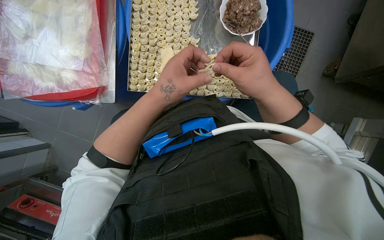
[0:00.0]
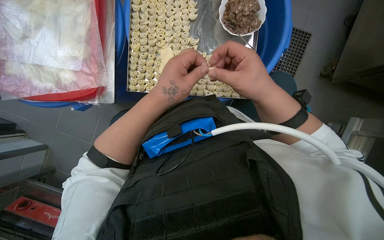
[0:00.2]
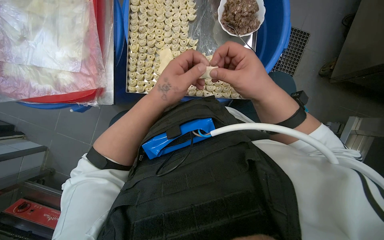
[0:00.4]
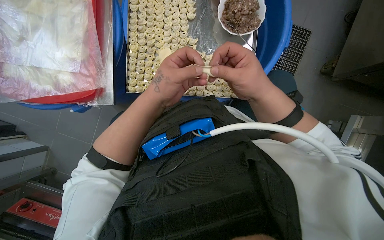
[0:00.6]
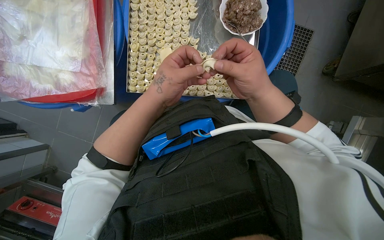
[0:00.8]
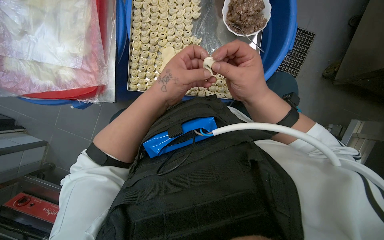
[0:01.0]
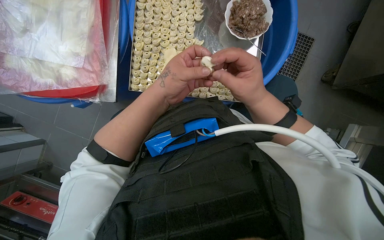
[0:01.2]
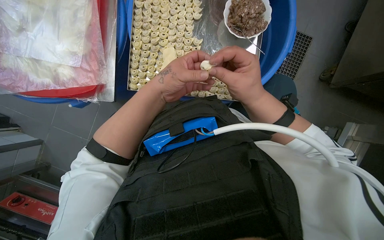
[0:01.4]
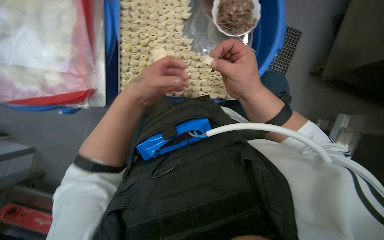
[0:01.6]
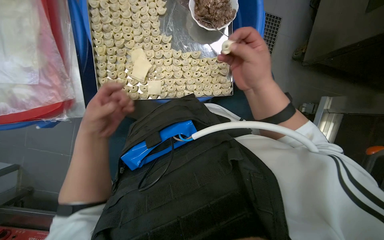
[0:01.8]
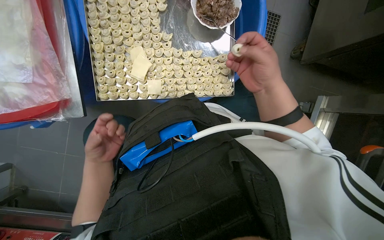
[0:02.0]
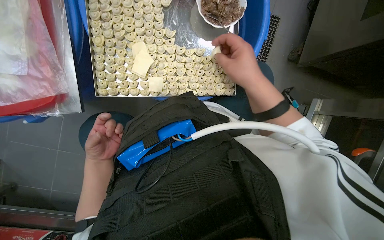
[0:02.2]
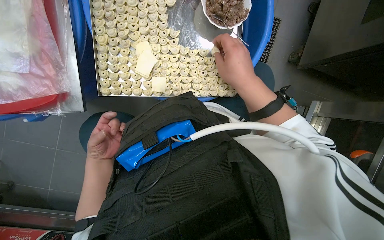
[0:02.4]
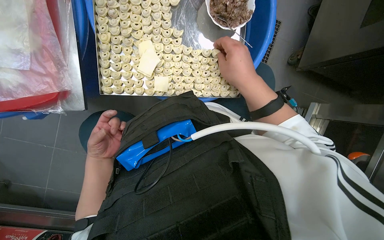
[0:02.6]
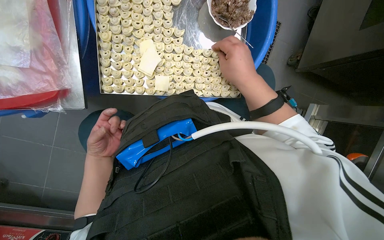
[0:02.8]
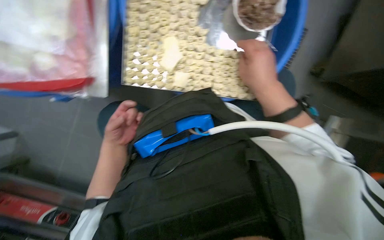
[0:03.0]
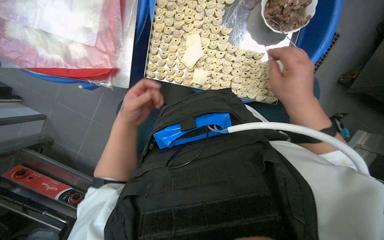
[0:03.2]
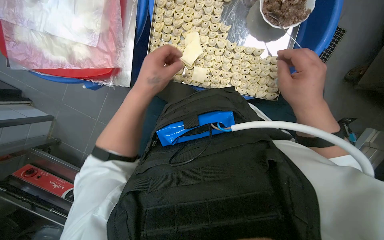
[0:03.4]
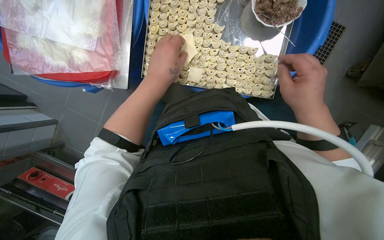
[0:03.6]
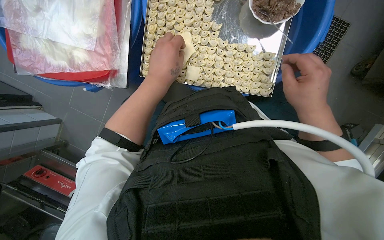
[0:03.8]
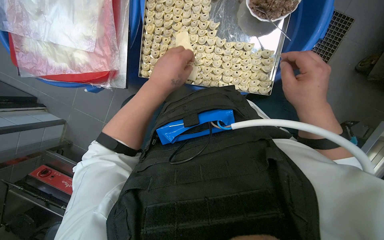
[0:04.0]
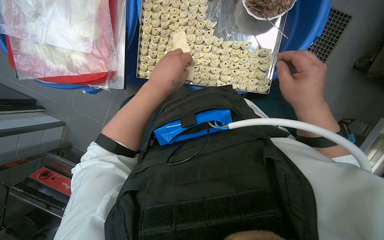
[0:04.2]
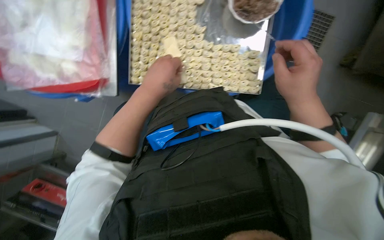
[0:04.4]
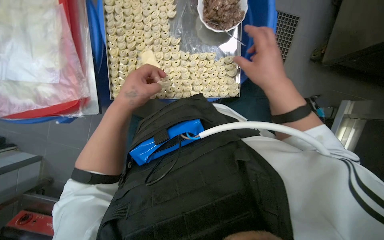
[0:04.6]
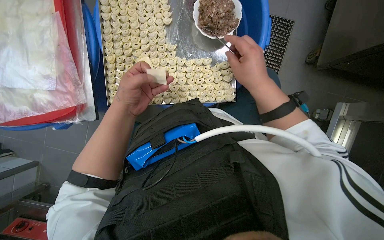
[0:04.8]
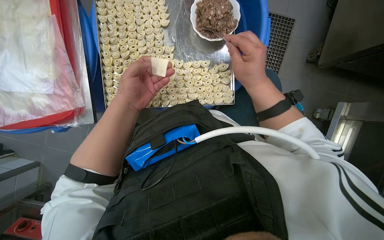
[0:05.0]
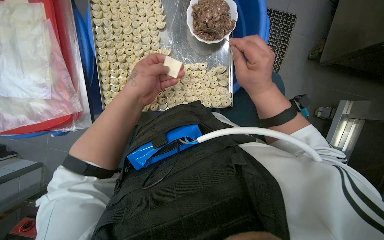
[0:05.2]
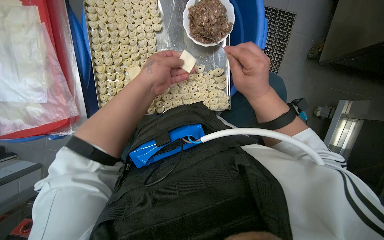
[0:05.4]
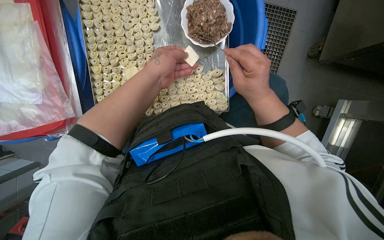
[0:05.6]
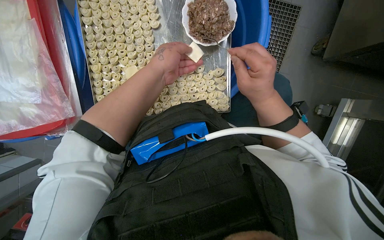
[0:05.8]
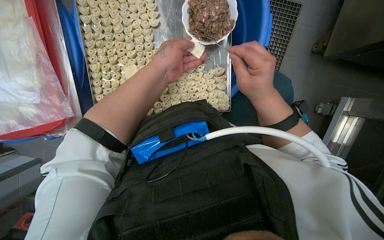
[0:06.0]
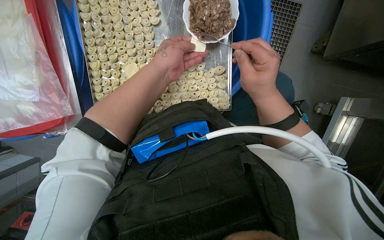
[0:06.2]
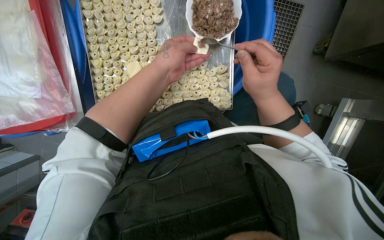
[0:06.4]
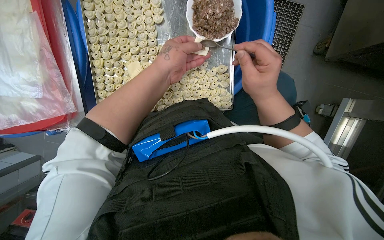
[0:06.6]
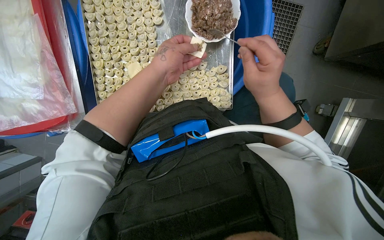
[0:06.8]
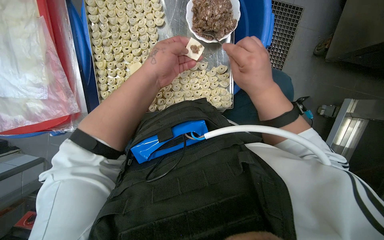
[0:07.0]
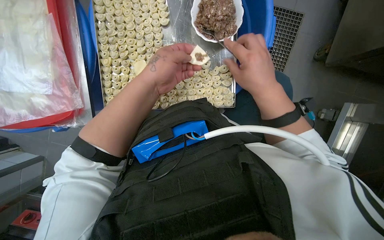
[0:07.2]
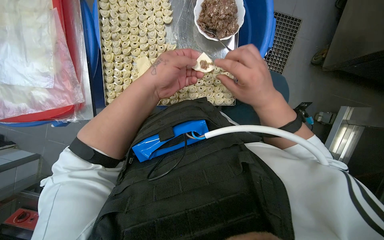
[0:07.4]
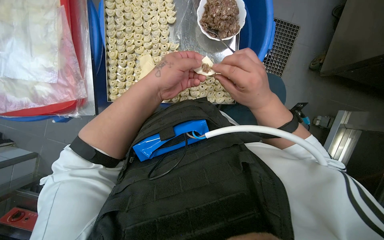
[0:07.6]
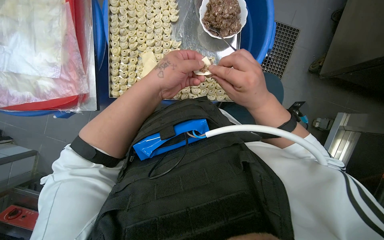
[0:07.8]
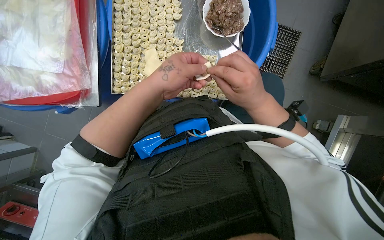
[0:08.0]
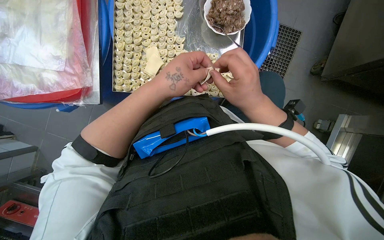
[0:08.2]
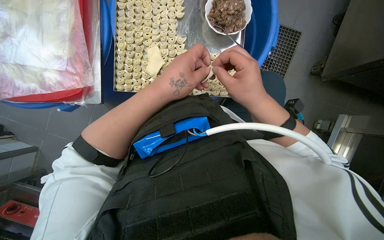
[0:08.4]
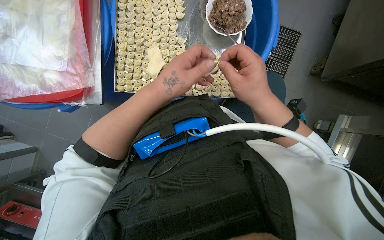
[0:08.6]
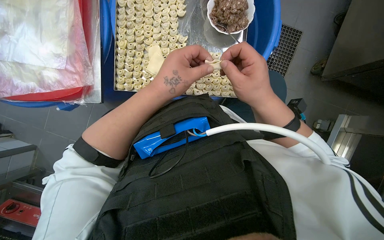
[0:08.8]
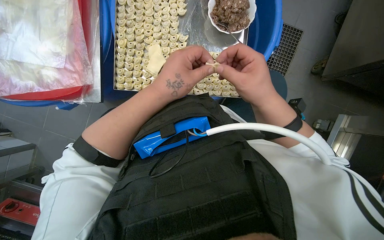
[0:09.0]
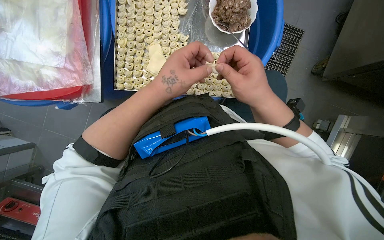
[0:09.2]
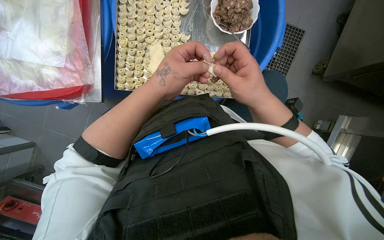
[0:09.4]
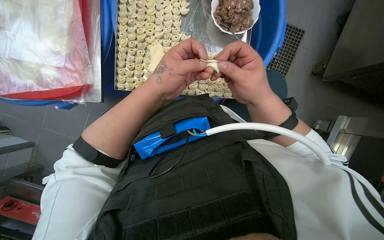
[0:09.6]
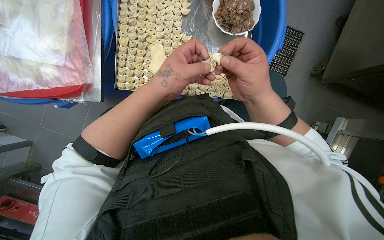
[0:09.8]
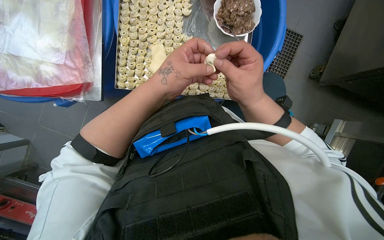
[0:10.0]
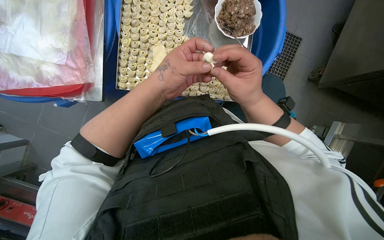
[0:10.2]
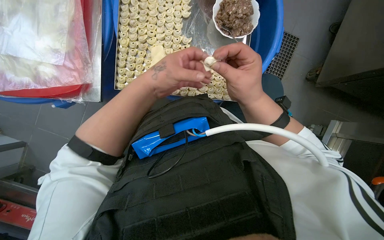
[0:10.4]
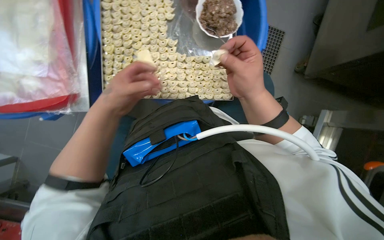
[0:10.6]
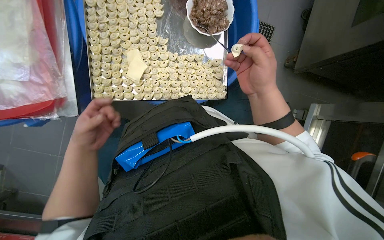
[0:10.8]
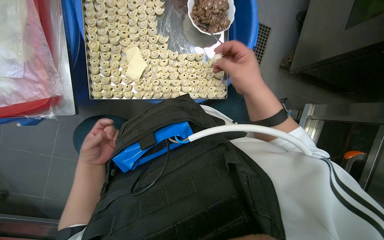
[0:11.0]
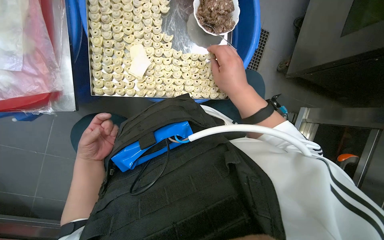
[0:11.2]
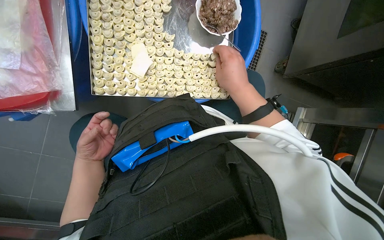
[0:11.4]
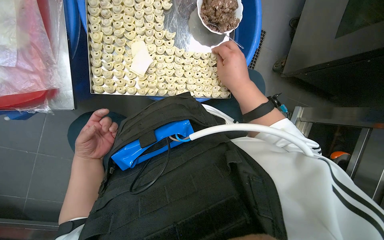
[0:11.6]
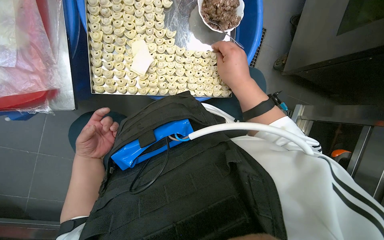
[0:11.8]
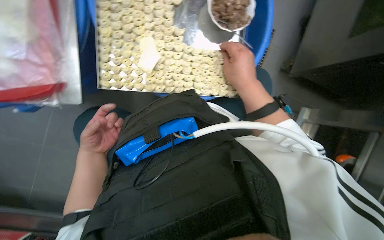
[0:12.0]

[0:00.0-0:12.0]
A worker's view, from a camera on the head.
Job: preparing food.
The whole recording: Making dumplings with meat filling. The worker picks up dough, fills it with meat, folds it, and places the finished dumpling on a tray.
0:00.0 to 0:01.6: The left hand heads farther from the camera, covering some 10 cm.
0:01.6 to 0:03.0: The left hand shifts roughly 20 cm down the picture, to the left and farther from the camera.
0:03.0 to 0:04.4: The left hand travels nearer to the camera, to the right and up the picture by roughly 25 cm.
0:04.4 to 0:06.0: The left hand is displaced up the picture by some 15 cm.
0:07.6 to 0:10.4: The hands make small movements and keep their place.
0:10.4 to 0:12.0: The left hand is displaced to the left, down the picture and farther from the camera by some 30 cm.

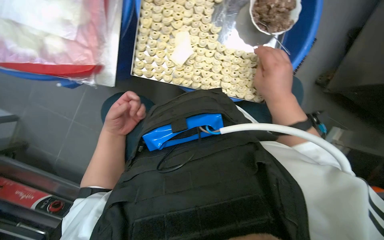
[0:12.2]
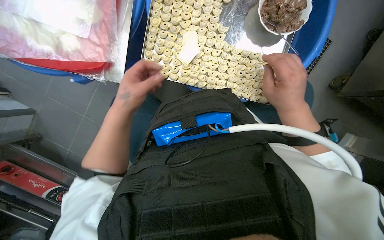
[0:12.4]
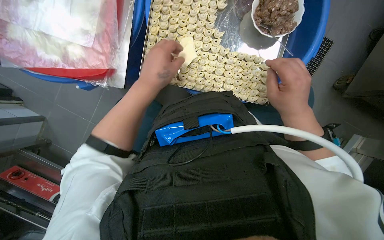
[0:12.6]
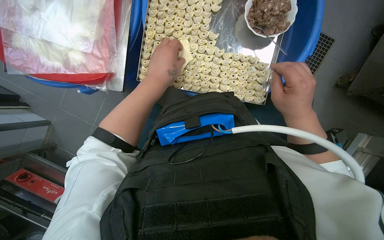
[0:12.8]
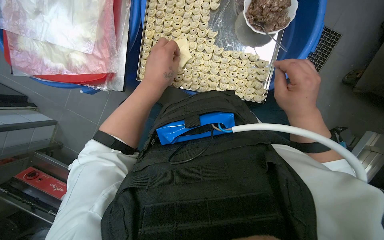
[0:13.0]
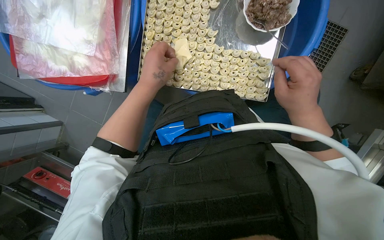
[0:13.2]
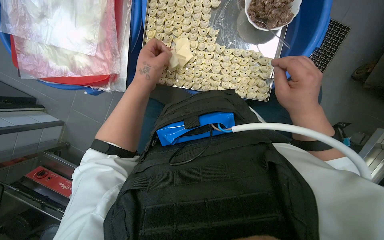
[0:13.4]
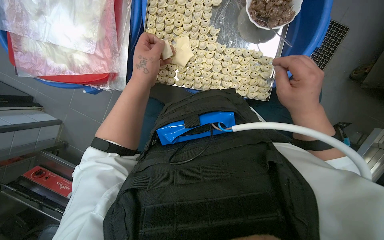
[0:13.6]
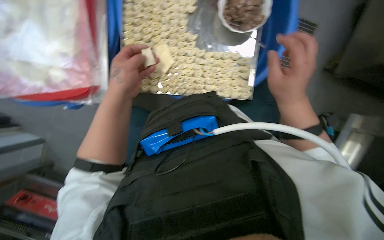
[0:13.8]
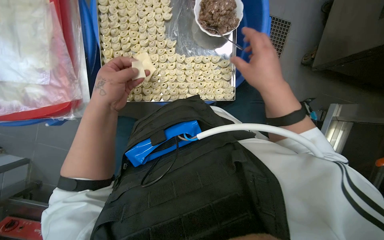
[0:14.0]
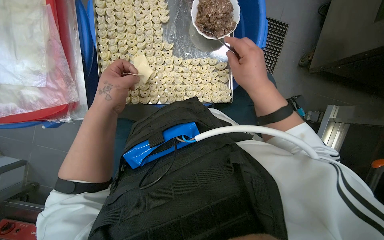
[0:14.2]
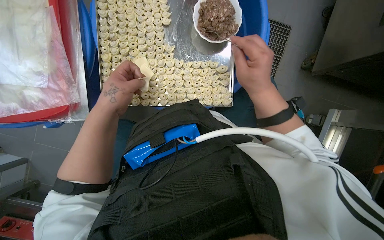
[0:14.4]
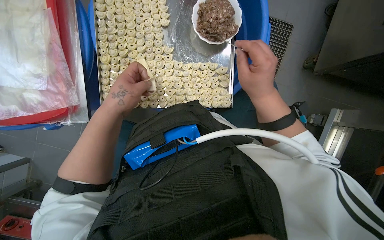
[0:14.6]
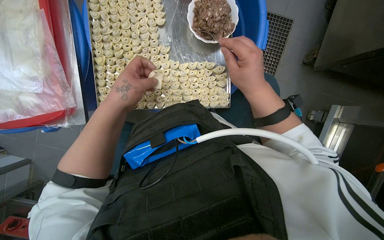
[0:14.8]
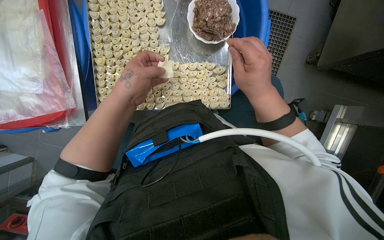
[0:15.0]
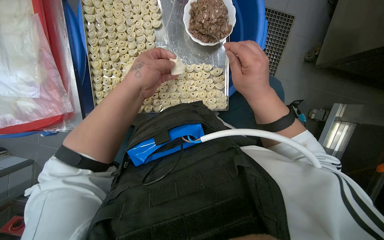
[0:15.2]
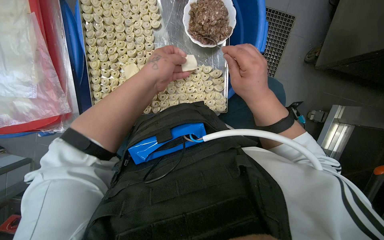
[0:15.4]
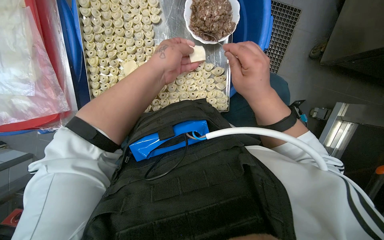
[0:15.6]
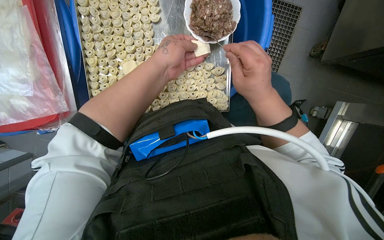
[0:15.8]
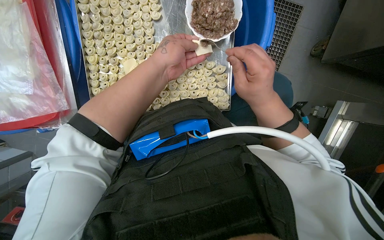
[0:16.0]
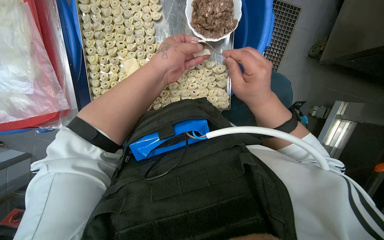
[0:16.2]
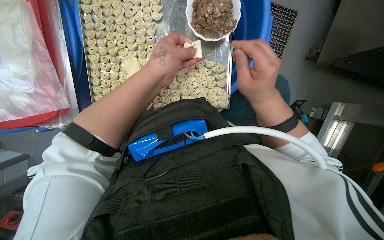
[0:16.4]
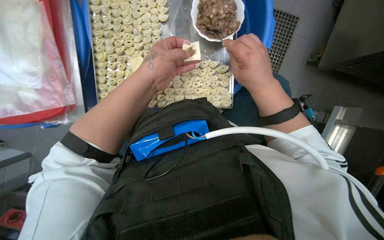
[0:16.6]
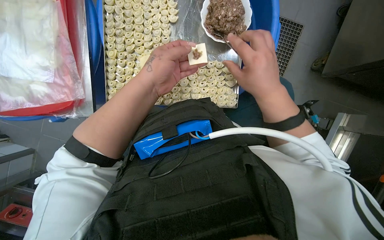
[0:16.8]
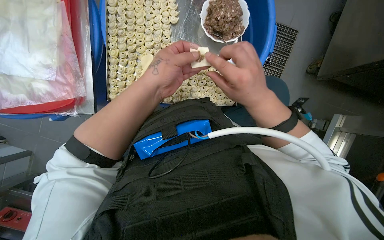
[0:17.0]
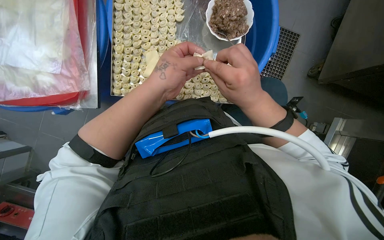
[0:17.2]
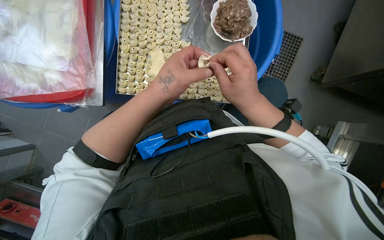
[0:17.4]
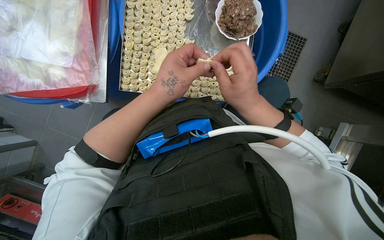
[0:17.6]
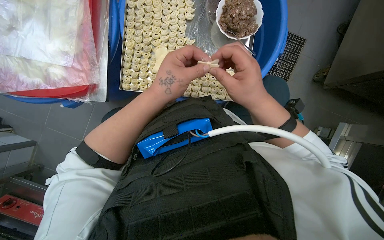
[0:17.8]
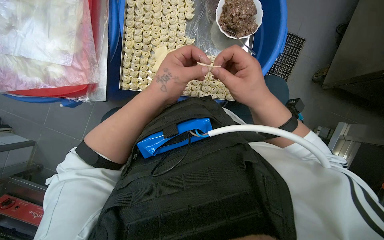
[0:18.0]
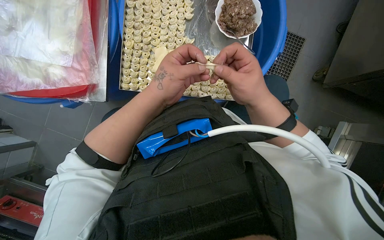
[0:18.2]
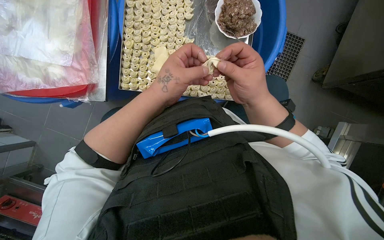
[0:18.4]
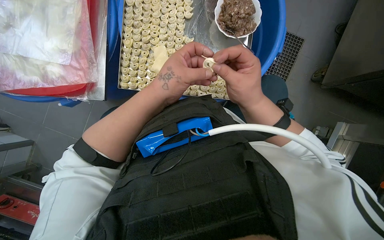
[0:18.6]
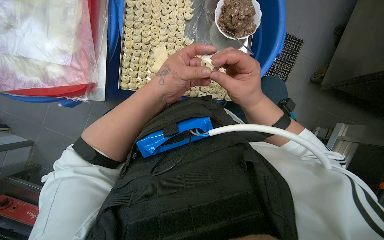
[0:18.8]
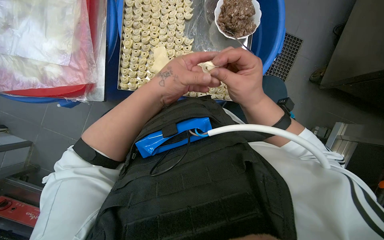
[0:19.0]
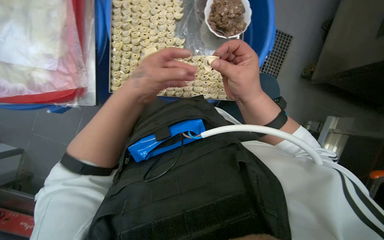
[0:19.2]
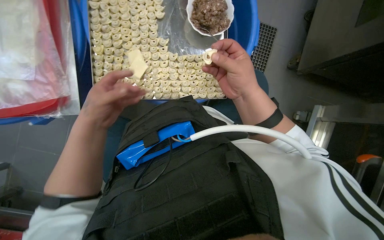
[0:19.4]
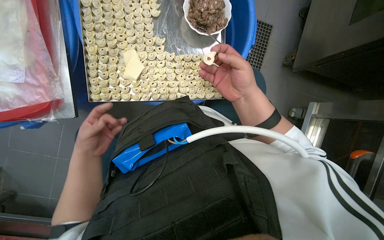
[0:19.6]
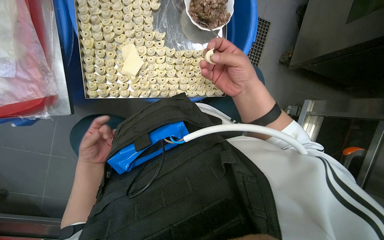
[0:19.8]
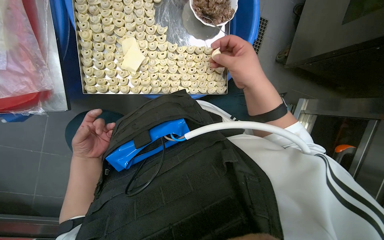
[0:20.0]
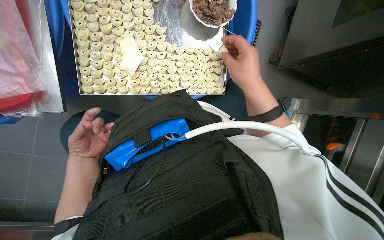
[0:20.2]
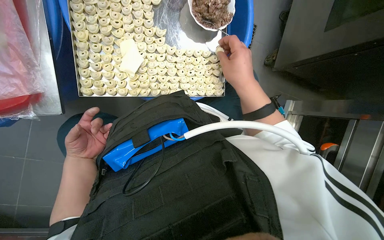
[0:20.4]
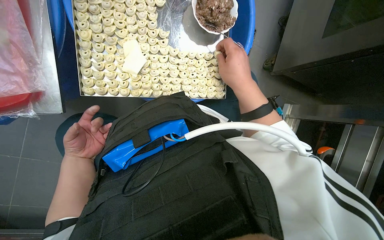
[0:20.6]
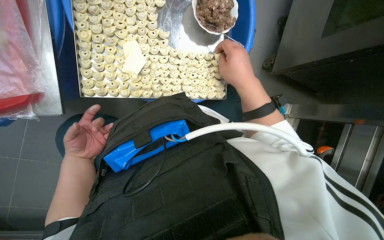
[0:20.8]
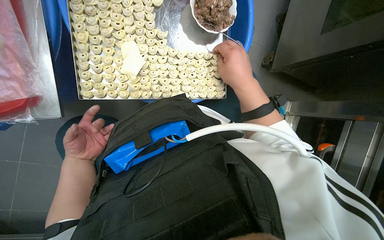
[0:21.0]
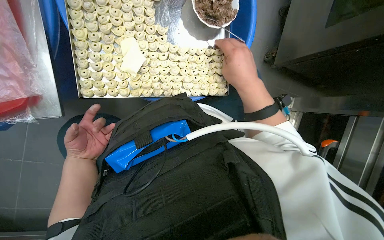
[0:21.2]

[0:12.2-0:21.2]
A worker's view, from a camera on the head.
Job: preparing food.
The whole recording: Making dumplings with meat filling. The worker picks up dough, fills it with meat, folds it, and places the finished dumpling on a tray.
0:12.2 to 0:13.8: The left hand shifts about 20 cm up the picture, nearer to the camera and to the right.
0:13.8 to 0:15.2: The left hand shifts about 10 cm to the right.
0:18.2 to 0:19.8: The left hand travels farther from the camera and to the left by approximately 25 cm.
0:19.8 to 0:21.2: The hands work in one place, with small movements.
